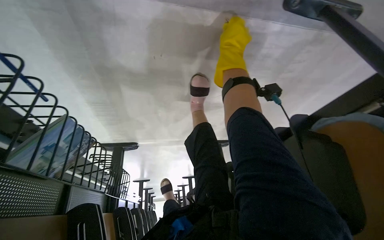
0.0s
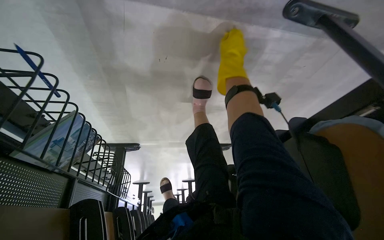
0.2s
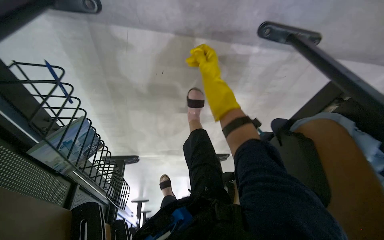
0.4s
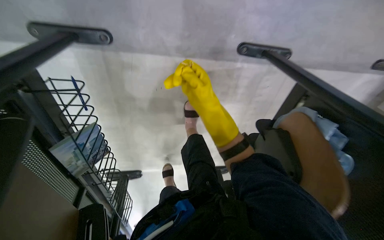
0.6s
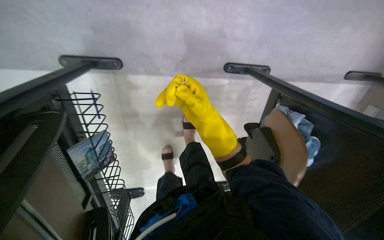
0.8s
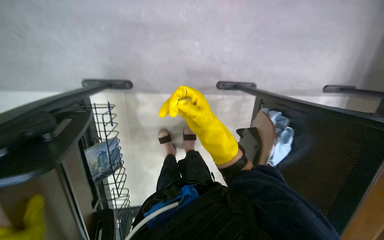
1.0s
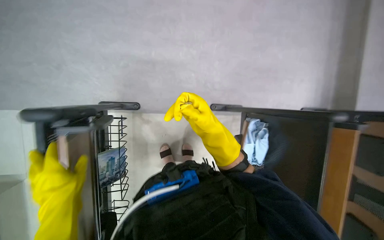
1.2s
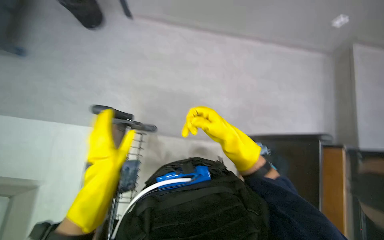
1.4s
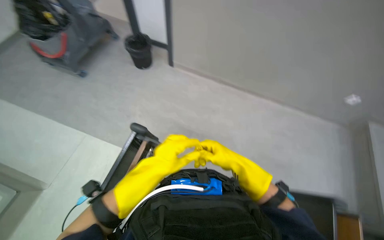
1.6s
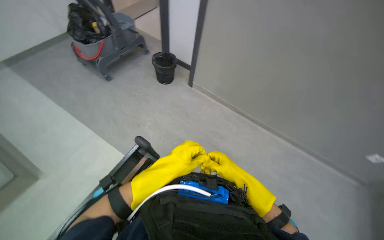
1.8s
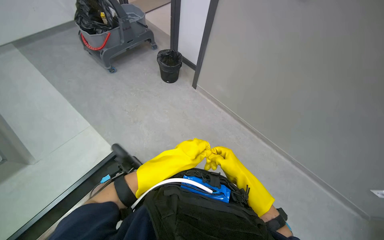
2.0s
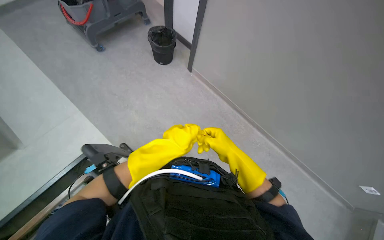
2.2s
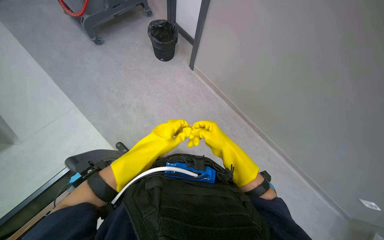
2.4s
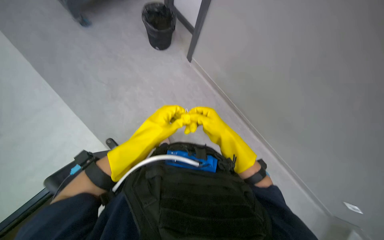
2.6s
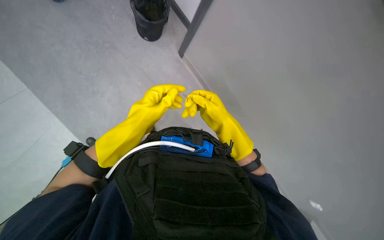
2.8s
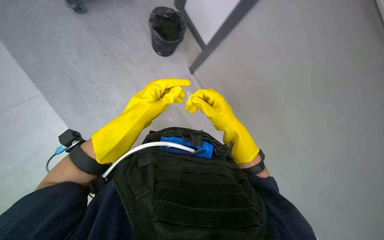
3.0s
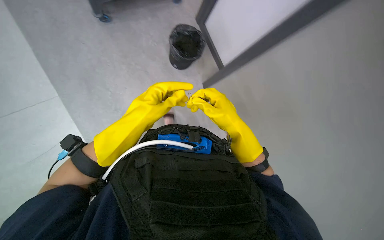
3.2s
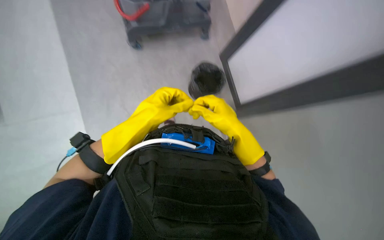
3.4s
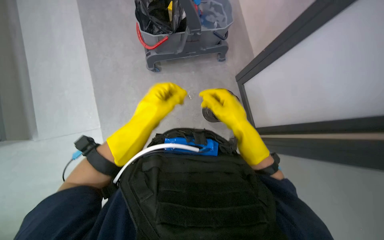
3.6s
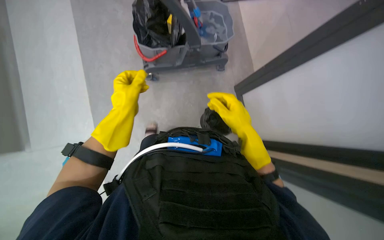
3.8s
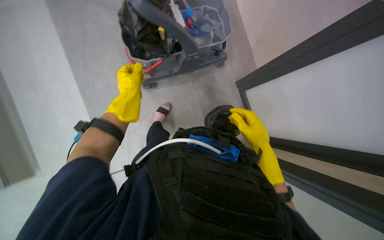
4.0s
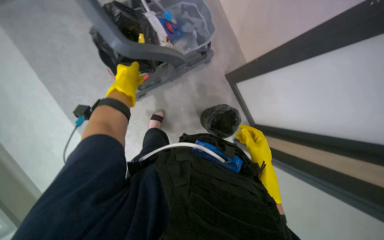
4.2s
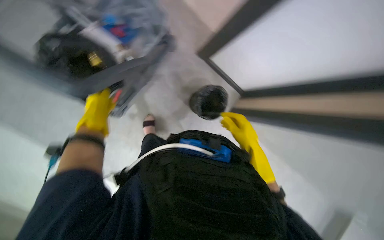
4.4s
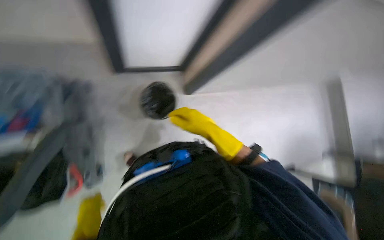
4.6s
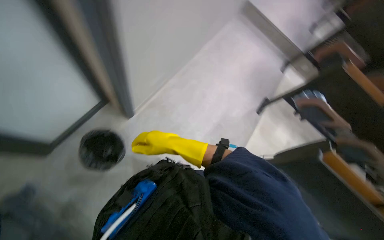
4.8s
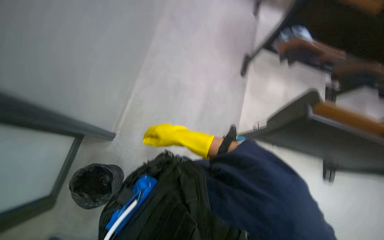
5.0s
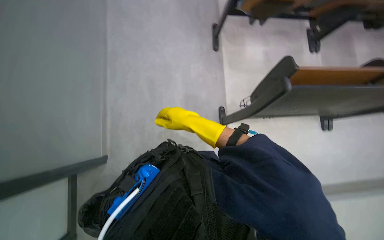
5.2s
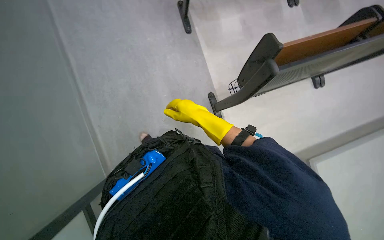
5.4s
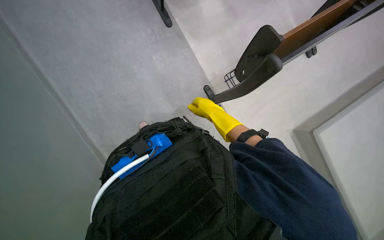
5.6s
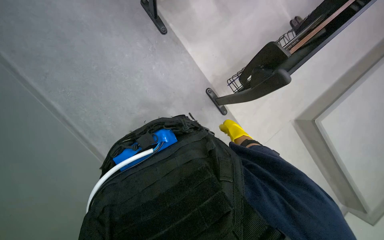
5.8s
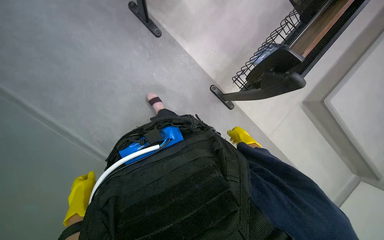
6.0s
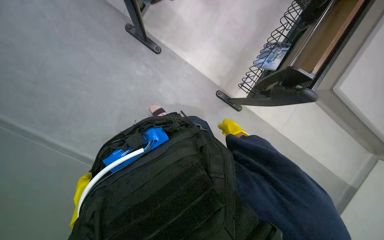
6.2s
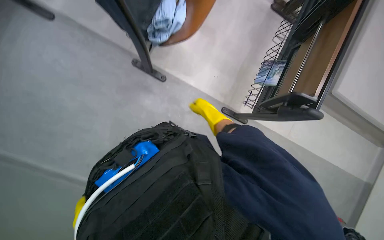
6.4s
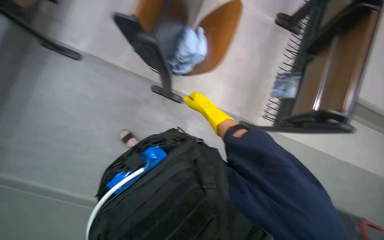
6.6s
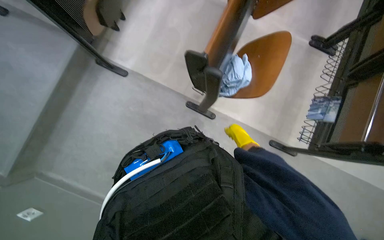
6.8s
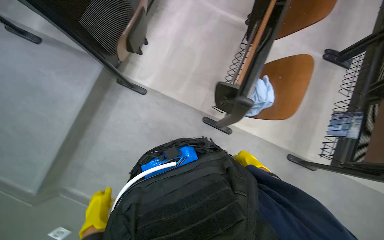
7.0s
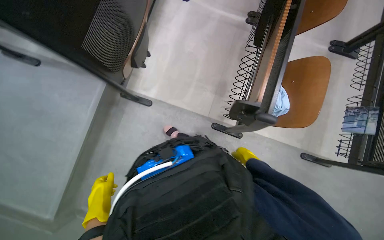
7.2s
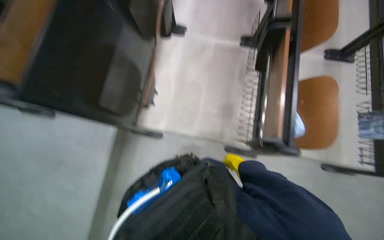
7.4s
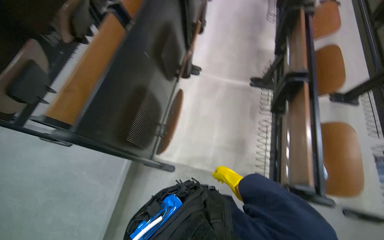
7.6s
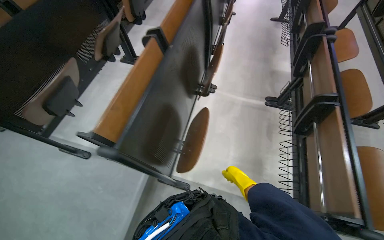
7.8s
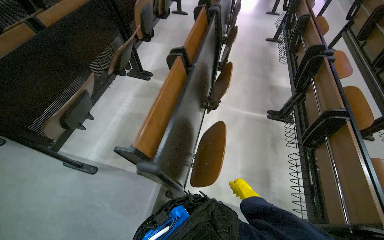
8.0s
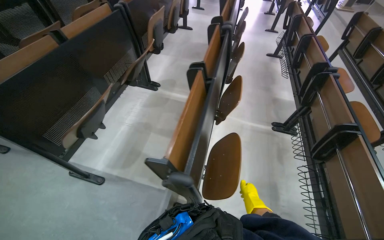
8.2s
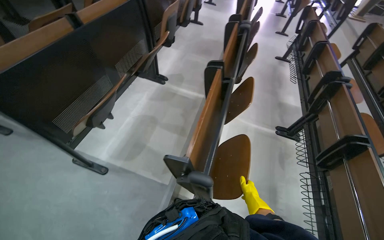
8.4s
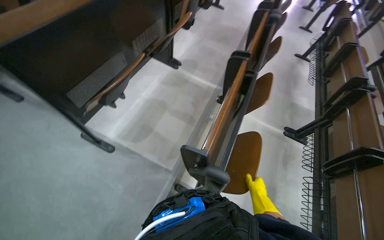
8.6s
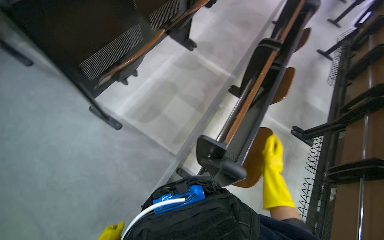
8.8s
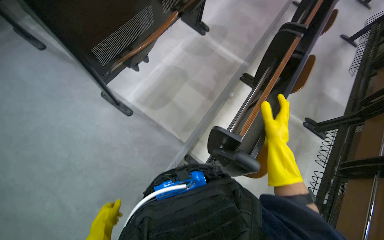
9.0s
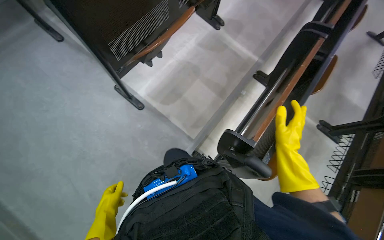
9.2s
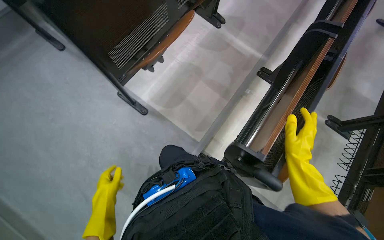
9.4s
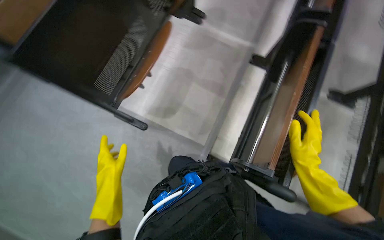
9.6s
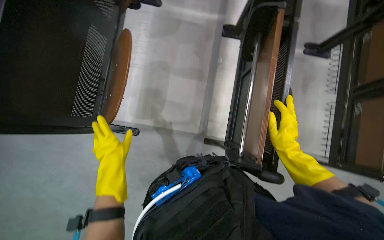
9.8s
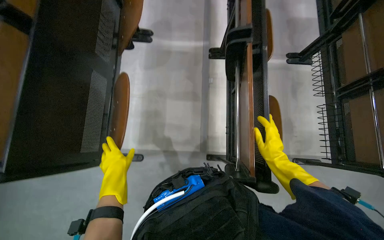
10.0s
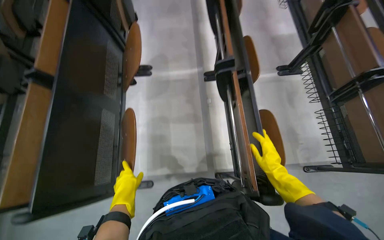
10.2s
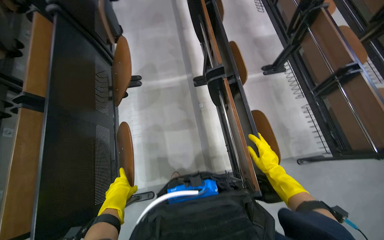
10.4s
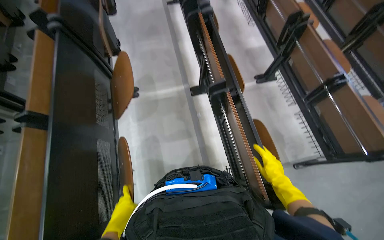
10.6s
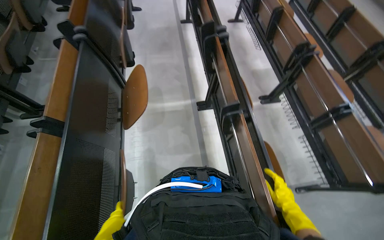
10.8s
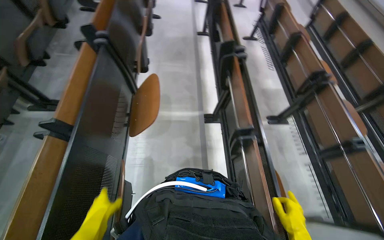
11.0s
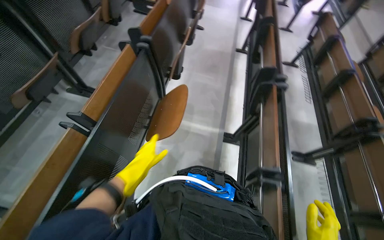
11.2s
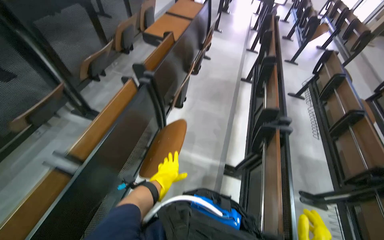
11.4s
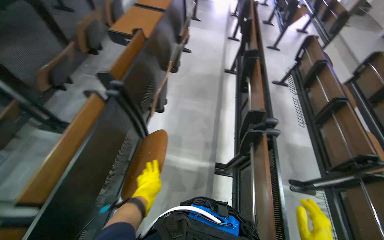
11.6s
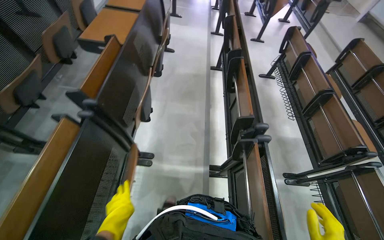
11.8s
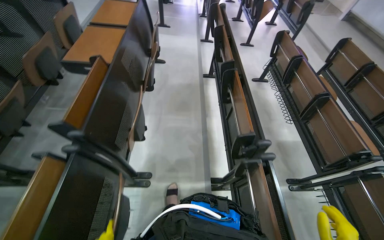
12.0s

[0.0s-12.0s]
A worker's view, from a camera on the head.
Job: wiping surfaces.
The whole recording: Cleaning desks in classroom. The worker wipes down desks in a classroom with a cloth and spray, and also collects plastic trash from the trash bin.
0.0s to 1.6s: The wearer moves some 80 cm. The wearer looks about 65 degrees further upward.
3.0s to 4.4s: Everything in view rotates approximately 35 degrees counterclockwise.
4.4s to 6.0s: The head travels about 70 cm. The view tilts some 25 degrees downward. The scene rotates counterclockwise by approximately 125 degrees.
7.6s to 9.0s: The camera travels some 60 cm.
9.0s to 10.4s: The scene turns about 45 degrees counterclockwise in the picture.
10.4s to 12.0s: The head travels roughly 70 cm. The wearer looks some 15 degrees further upward.

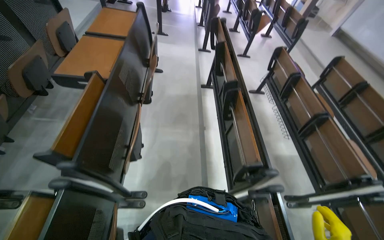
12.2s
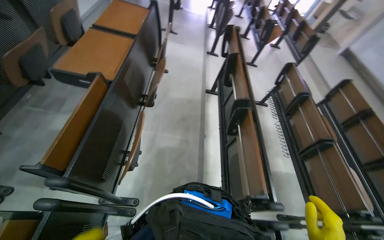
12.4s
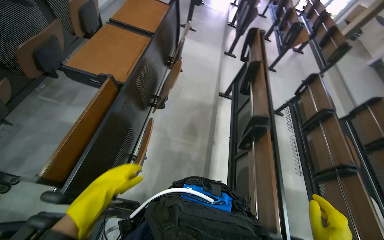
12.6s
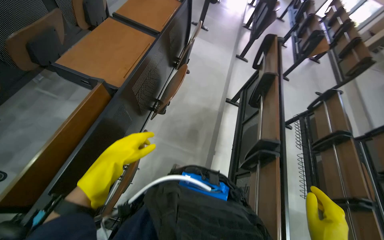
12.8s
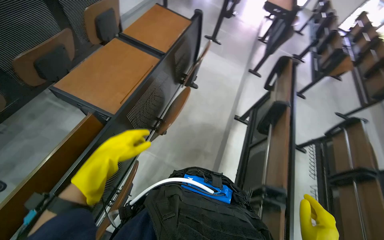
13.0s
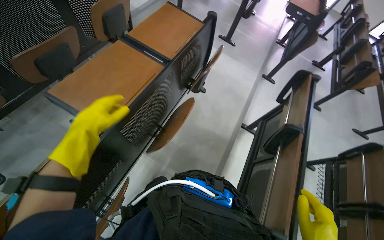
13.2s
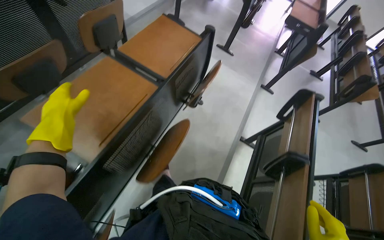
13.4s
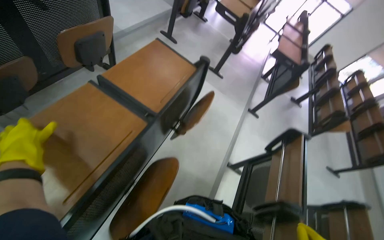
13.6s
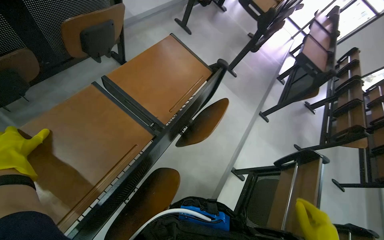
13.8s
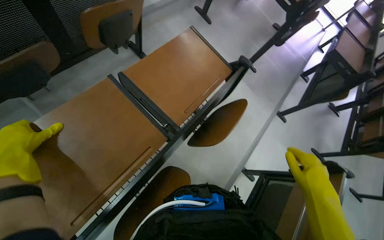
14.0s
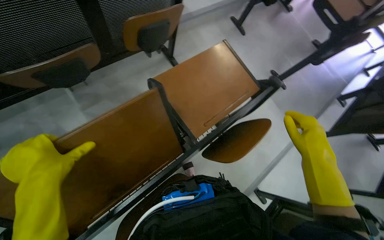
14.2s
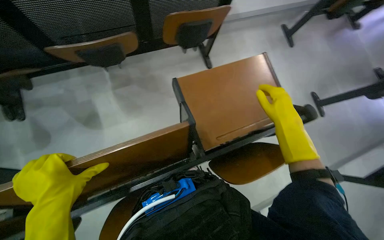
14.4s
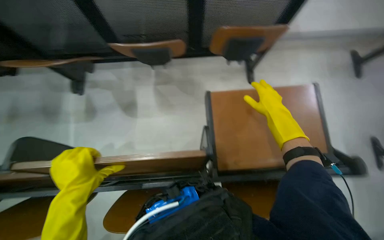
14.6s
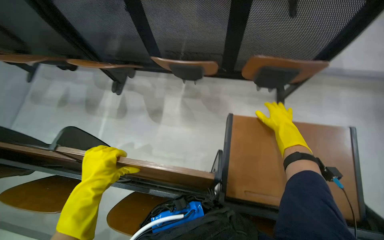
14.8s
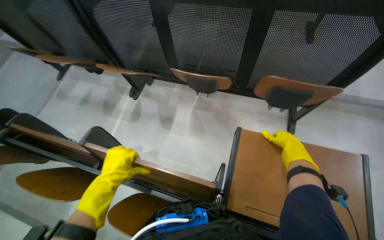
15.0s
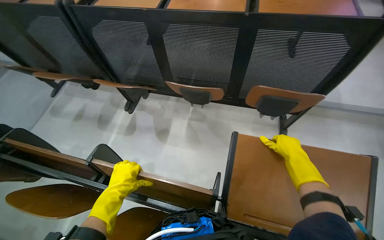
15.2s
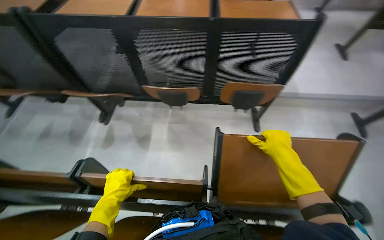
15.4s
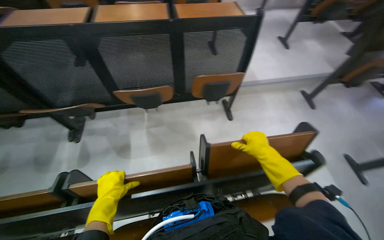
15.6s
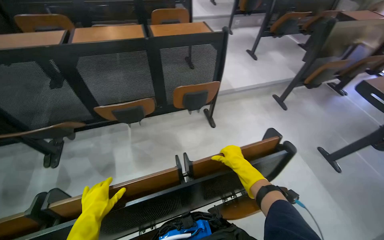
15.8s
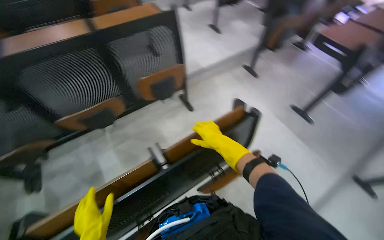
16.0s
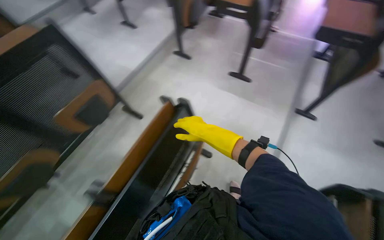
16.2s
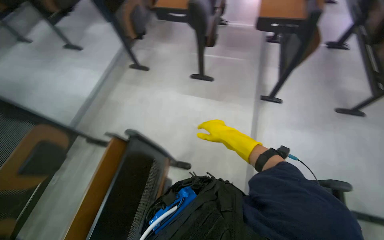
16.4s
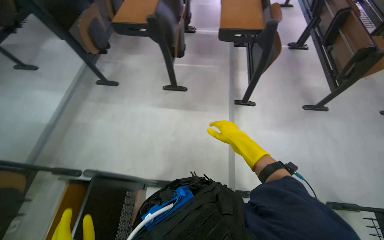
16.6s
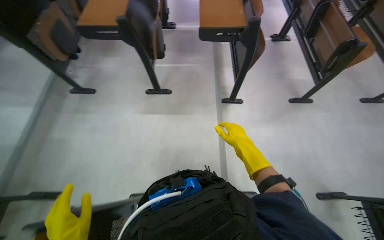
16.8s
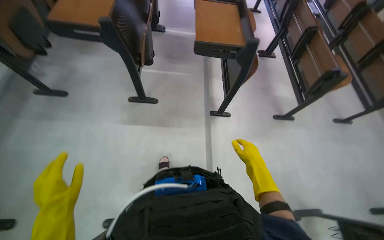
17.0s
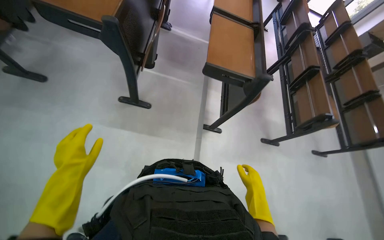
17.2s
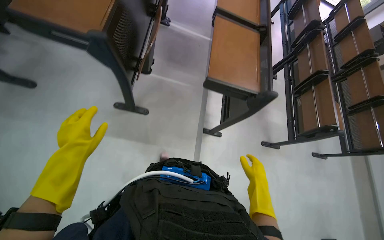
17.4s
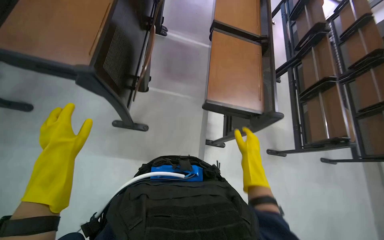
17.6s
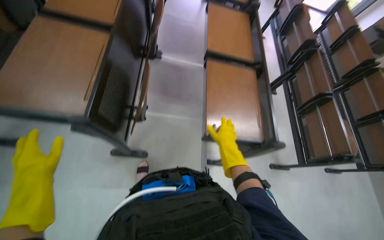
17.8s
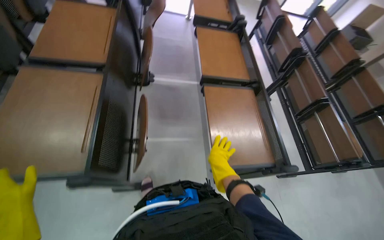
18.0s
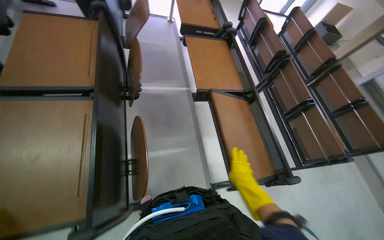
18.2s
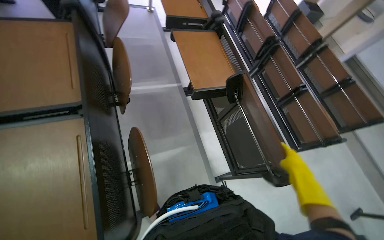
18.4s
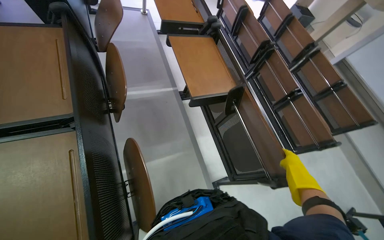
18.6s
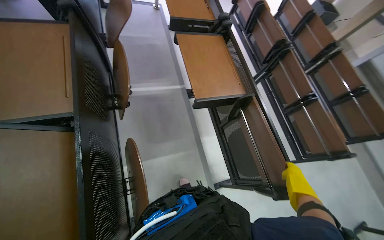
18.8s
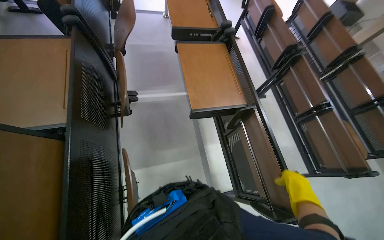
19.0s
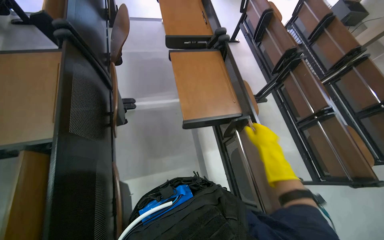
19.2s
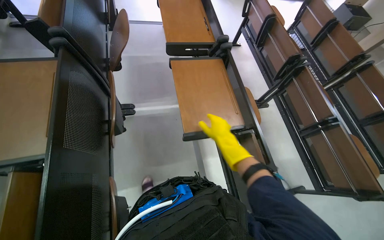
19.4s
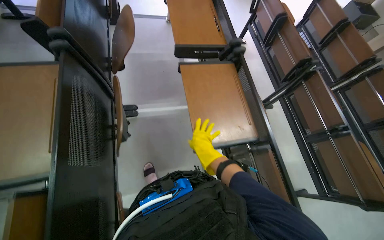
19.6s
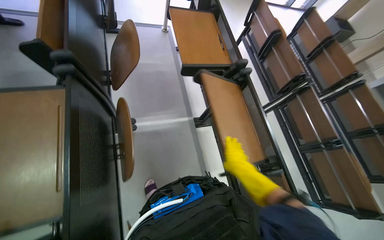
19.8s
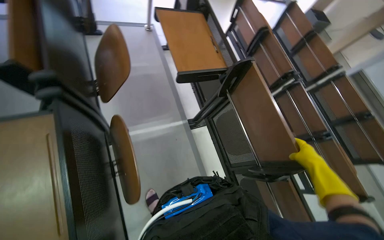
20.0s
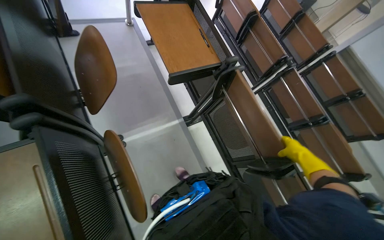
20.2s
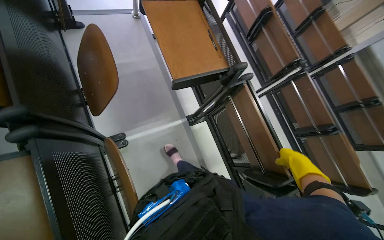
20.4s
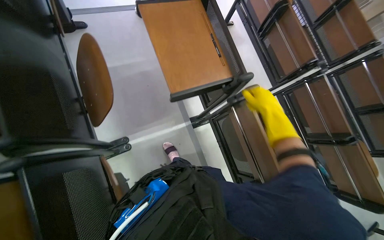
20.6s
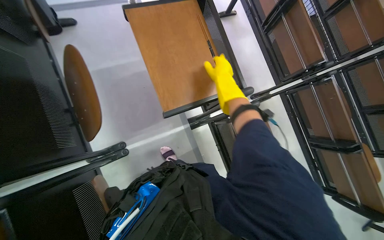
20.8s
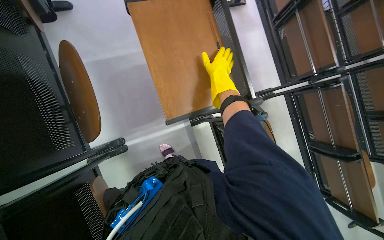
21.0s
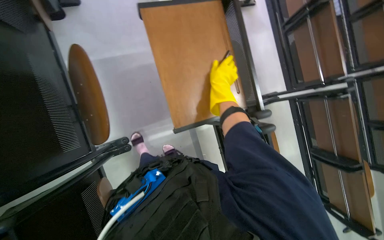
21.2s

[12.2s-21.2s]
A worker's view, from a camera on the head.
Job: wiping surfaces.
The whole recording: Cleaning desks in classroom. The worker wipes down desks in a classroom with a cloth and spray, and also collects plastic trash from the trash bin.
12.2s to 13.8s: The wearer moves approximately 1 m. Everything in view rotates some 40 degrees clockwise.
13.8s to 15.2s: The head rotates about 70 degrees to the left.
15.2s to 16.6s: The camera is carried approximately 70 cm. The head rotates some 100 degrees to the right.
16.6s to 18.2s: The head travels some 80 cm. The camera is aimed about 20 degrees further to the right.
18.2s to 19.8s: The camera travels some 40 cm.
19.8s to 21.2s: The camera is carried approximately 70 cm. The wearer looks approximately 25 degrees further downward.
